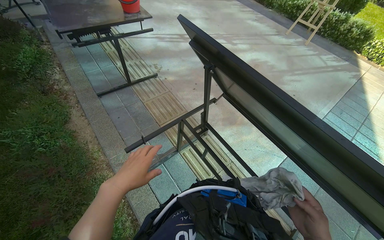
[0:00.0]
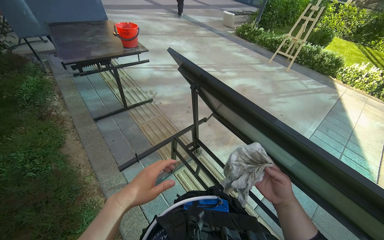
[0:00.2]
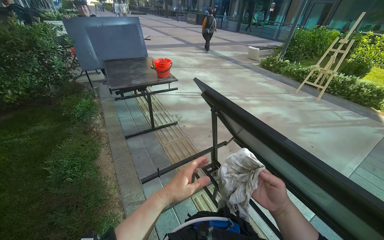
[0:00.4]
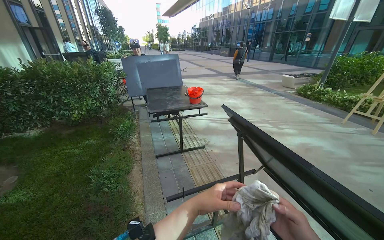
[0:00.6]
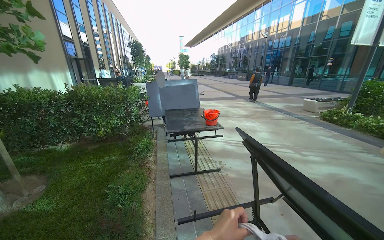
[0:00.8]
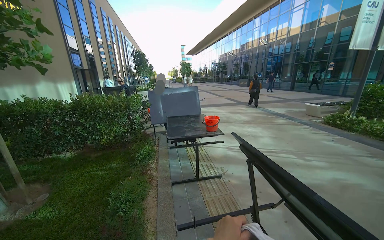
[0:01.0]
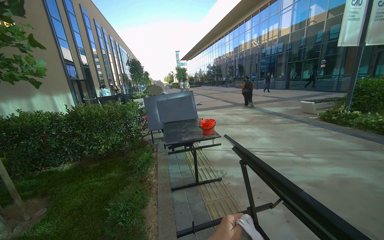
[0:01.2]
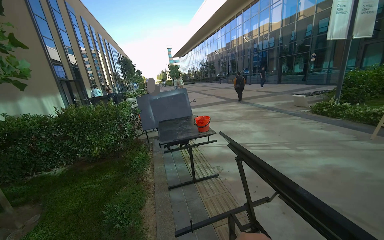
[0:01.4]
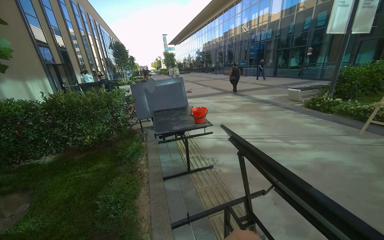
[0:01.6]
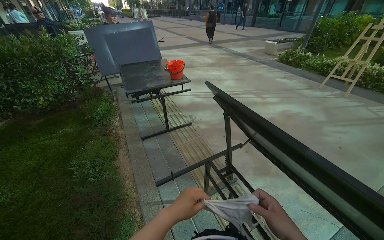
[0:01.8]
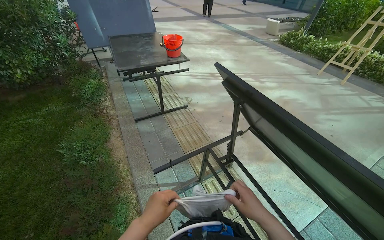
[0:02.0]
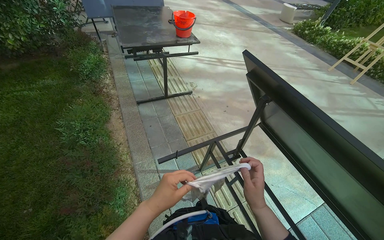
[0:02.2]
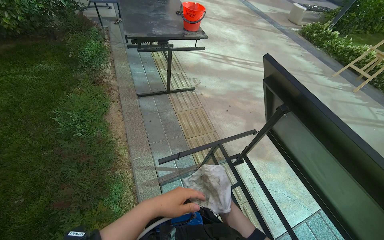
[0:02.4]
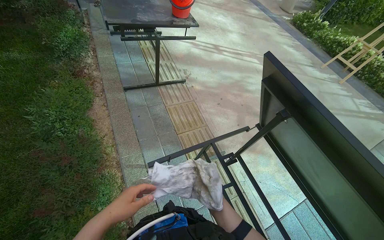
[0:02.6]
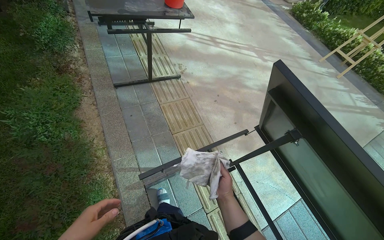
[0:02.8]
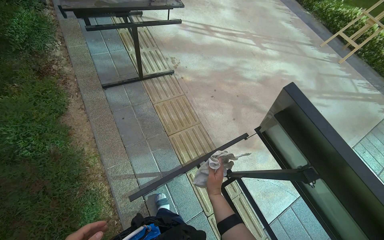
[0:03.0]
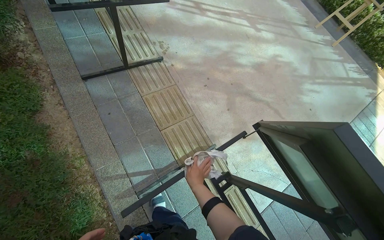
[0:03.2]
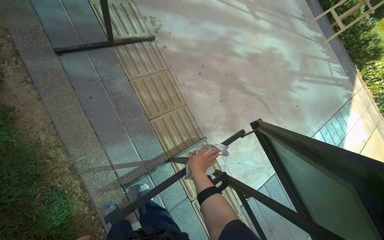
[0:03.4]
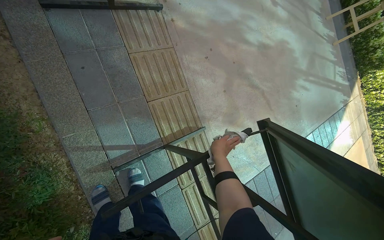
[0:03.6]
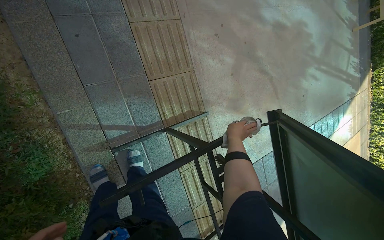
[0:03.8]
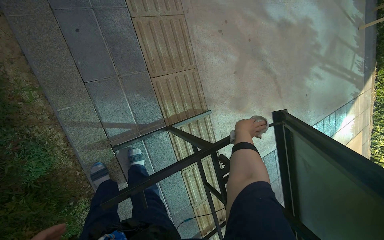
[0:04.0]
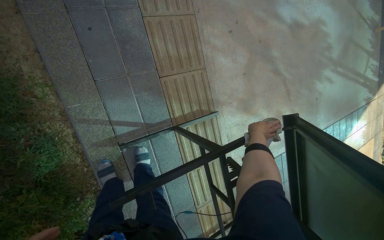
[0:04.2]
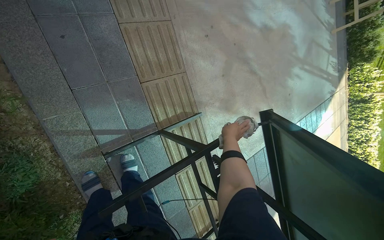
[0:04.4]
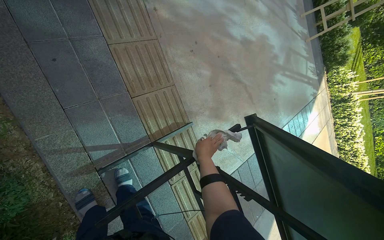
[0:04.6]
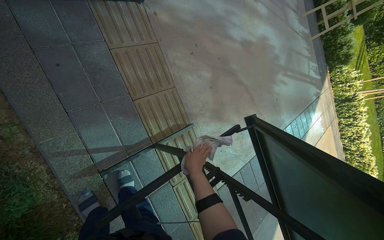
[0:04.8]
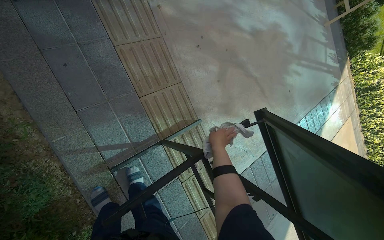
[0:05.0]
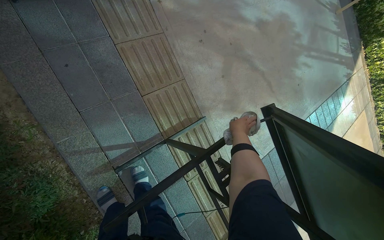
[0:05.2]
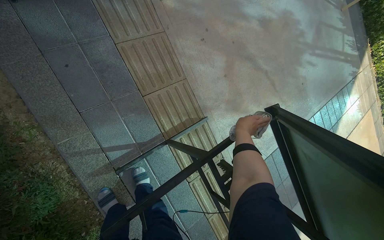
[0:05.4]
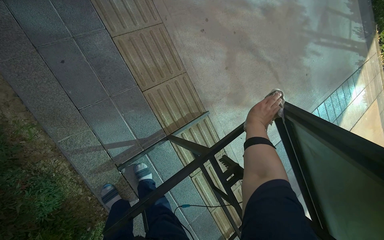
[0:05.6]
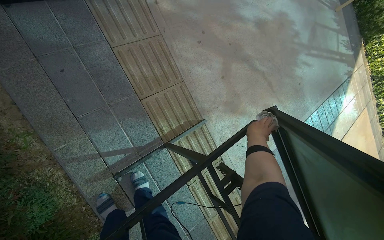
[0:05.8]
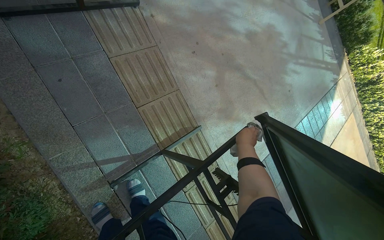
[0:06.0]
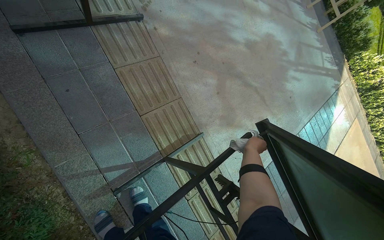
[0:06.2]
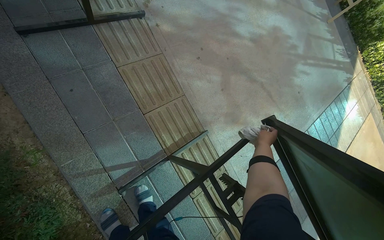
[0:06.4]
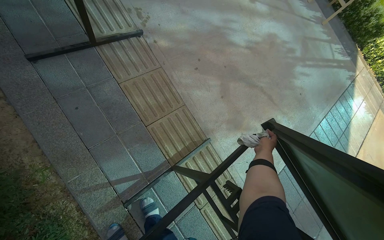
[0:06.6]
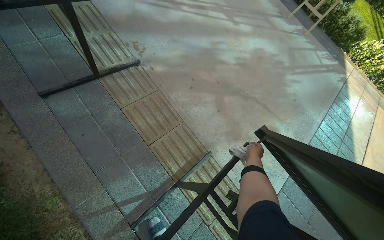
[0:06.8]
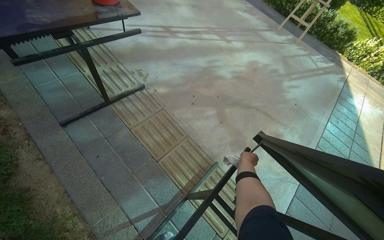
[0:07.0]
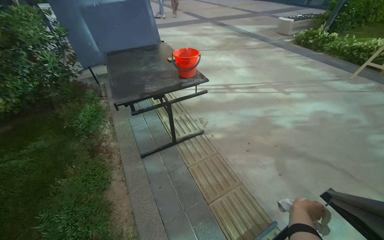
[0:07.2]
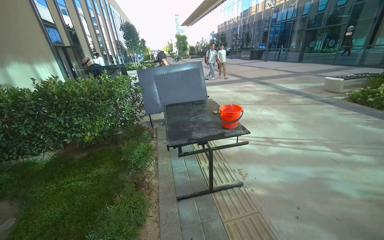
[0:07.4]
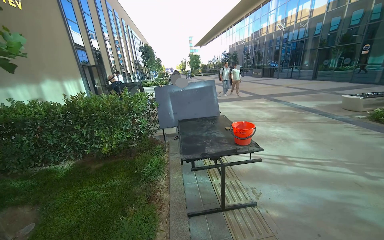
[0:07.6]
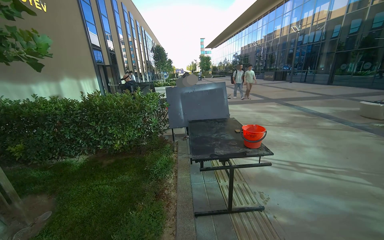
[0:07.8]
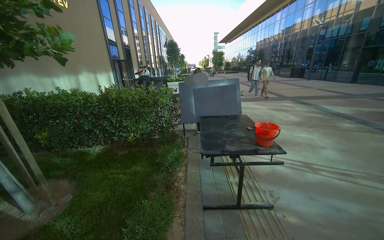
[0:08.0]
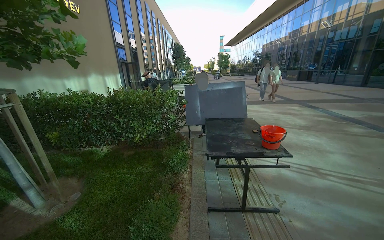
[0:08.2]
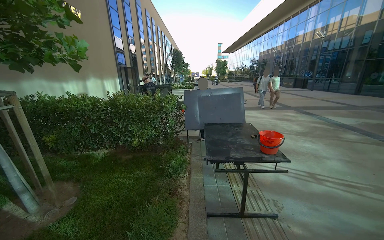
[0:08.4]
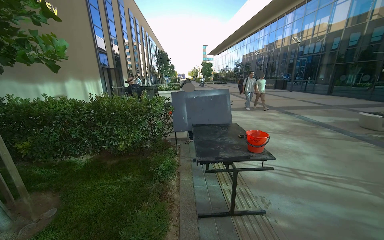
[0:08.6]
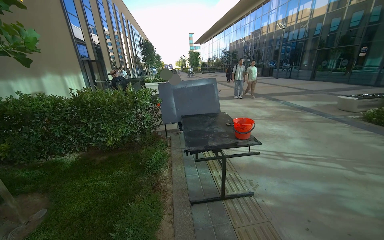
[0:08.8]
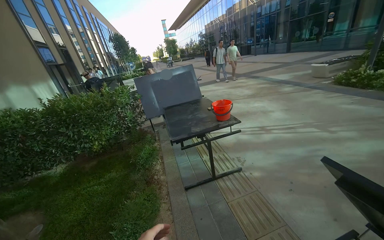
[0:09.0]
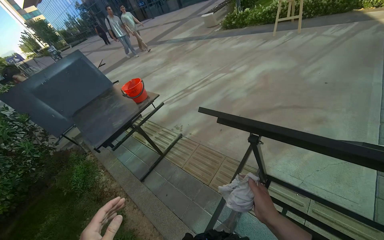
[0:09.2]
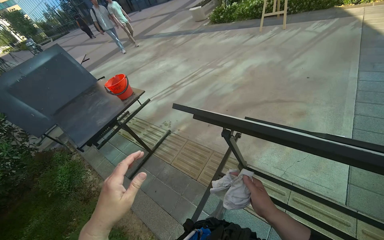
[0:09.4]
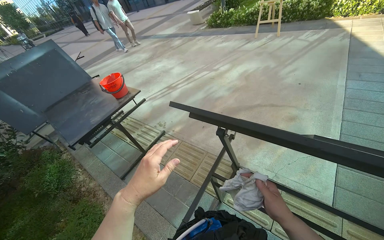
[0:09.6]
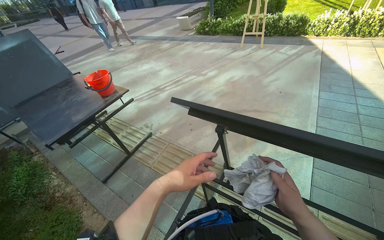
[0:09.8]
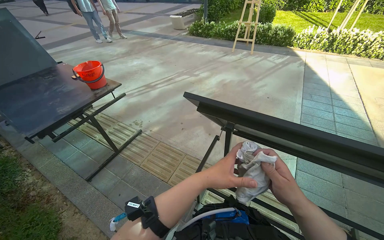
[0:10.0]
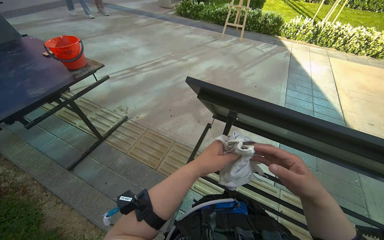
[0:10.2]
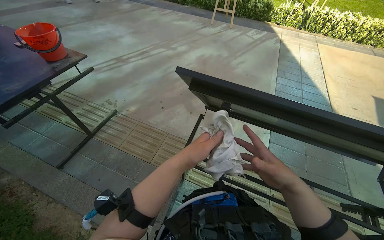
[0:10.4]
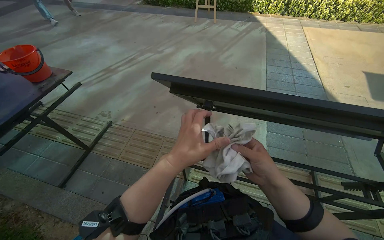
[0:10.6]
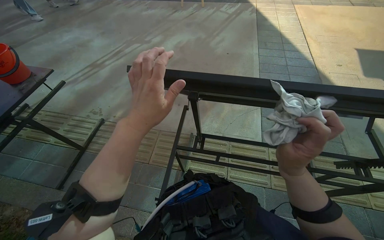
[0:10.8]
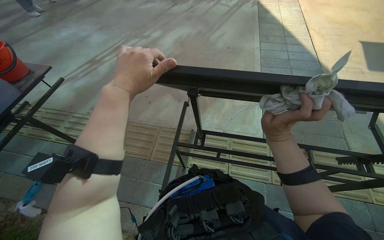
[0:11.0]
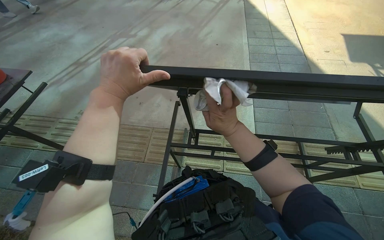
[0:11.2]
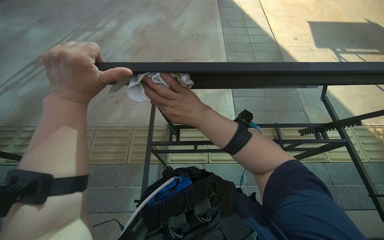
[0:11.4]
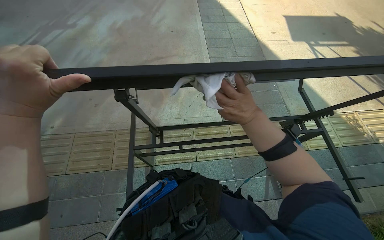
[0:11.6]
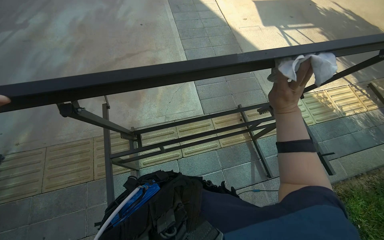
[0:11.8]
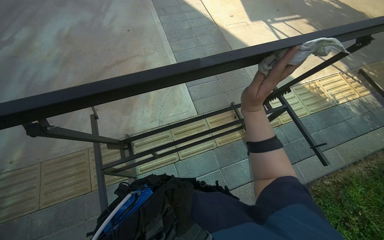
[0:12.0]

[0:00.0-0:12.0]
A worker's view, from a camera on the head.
Job: wiping surfaces.
The whole recording: Wiping table structure. The worker wipes the metal structure of a black table with a white cloth.
1.6 to 3.0 s: The head travels about 70 cm. The camera sweeps to the right, by roughly 20 degrees. The view tilts roughly 45 degrees downward.
3.0 to 4.4 s: The camera travels approximately 40 cm. The view swings approximately 15 degrees to the right. The camera pitches downward, by some 25 degrees.
4.4 to 6.0 s: The right hand travels to the left and back again, some 10 cm each way.
6.0 to 7.6 s: The head travels some 60 cm. The view swings some 50 degrees to the left. The camera pitches upward, by about 60 degrees.
9.0 to 10.4 s: The head rotates roughly 55 degrees to the right. The camera pitches downward, by some 20 degrees.
10.4 to 12.0 s: The wearer's head swings approximately 45 degrees to the right. The camera pitches downward, by approximately 15 degrees.

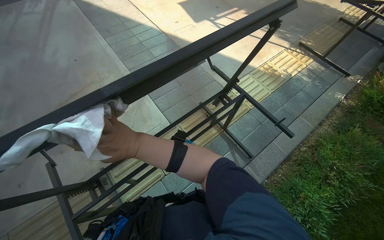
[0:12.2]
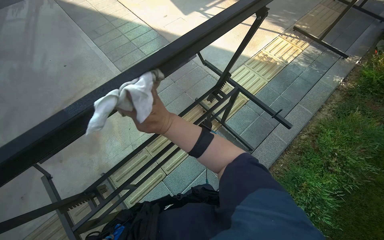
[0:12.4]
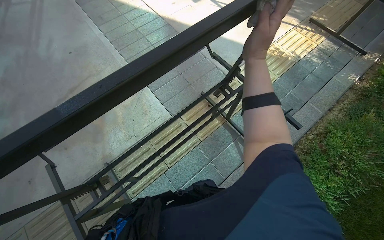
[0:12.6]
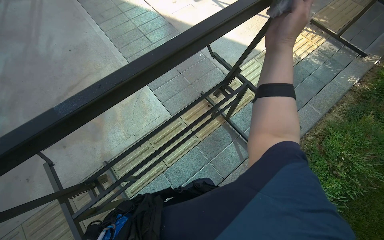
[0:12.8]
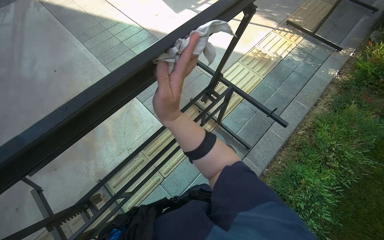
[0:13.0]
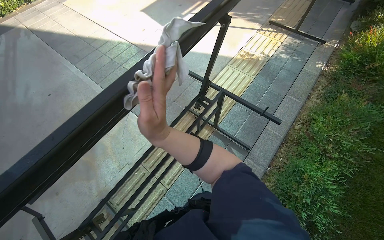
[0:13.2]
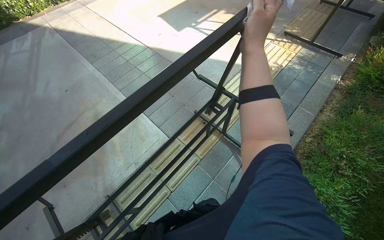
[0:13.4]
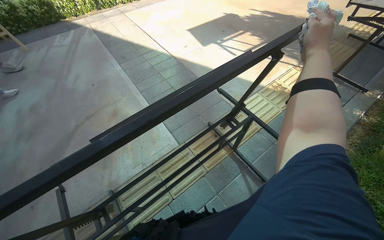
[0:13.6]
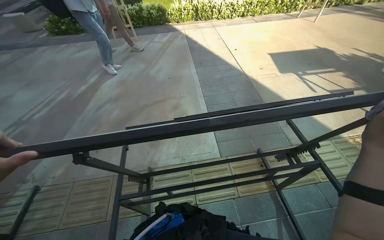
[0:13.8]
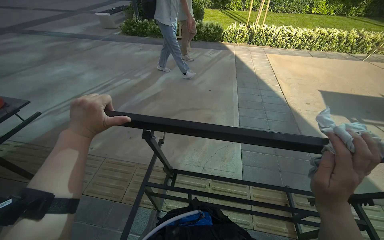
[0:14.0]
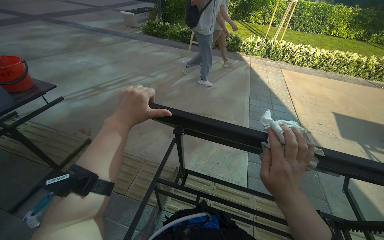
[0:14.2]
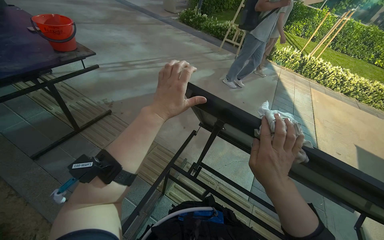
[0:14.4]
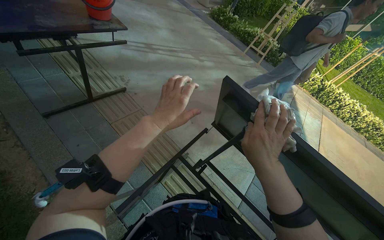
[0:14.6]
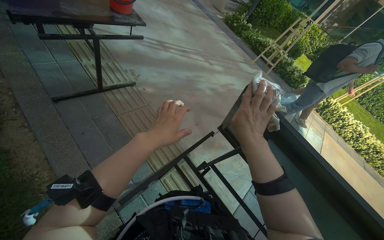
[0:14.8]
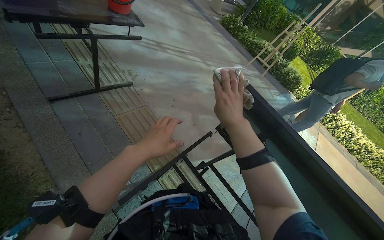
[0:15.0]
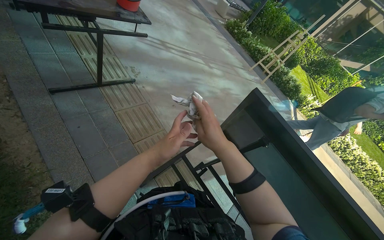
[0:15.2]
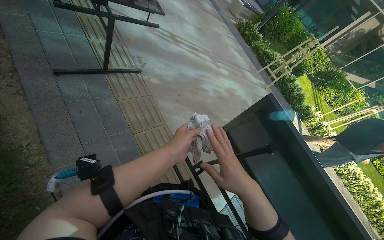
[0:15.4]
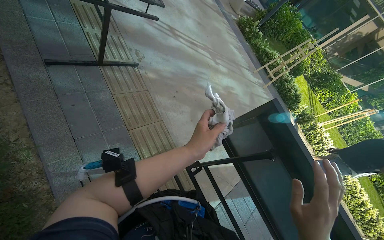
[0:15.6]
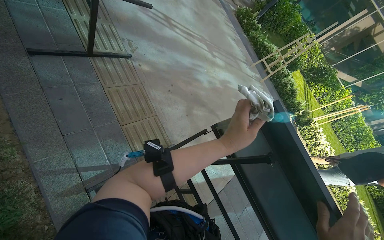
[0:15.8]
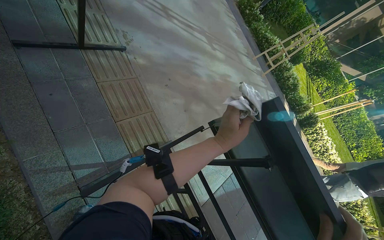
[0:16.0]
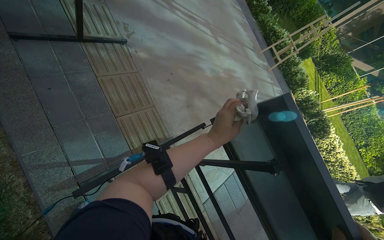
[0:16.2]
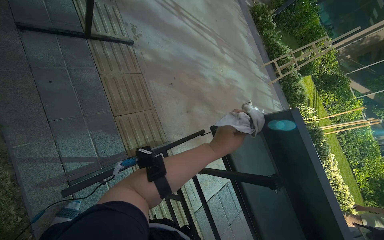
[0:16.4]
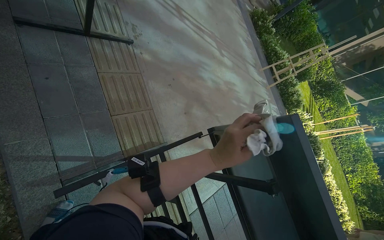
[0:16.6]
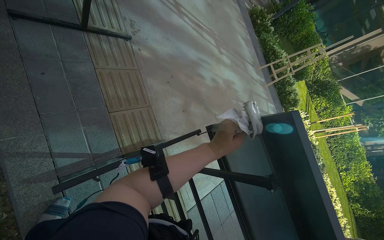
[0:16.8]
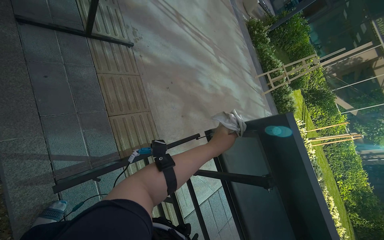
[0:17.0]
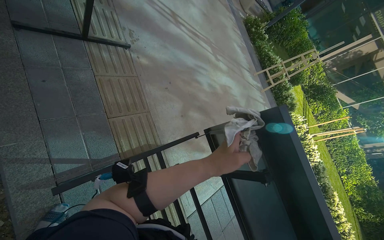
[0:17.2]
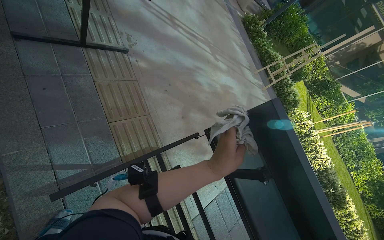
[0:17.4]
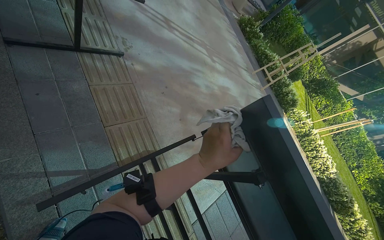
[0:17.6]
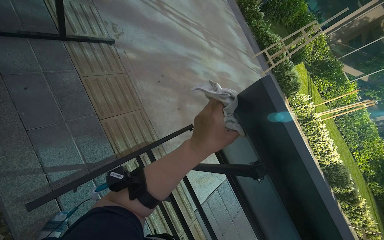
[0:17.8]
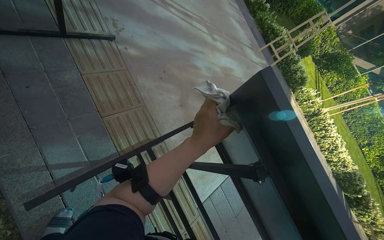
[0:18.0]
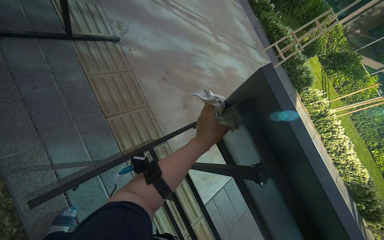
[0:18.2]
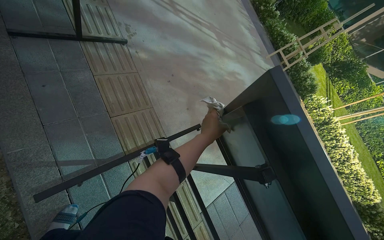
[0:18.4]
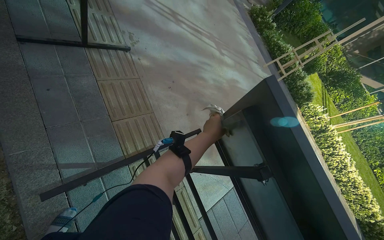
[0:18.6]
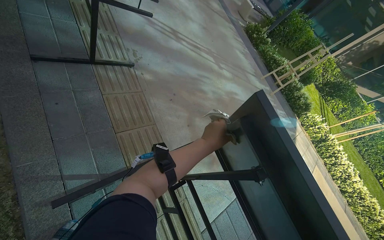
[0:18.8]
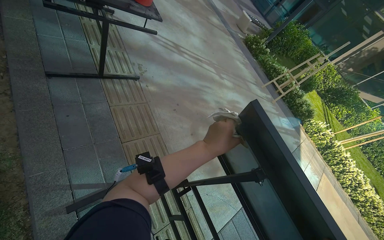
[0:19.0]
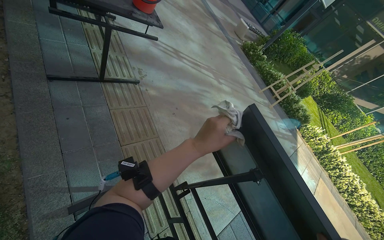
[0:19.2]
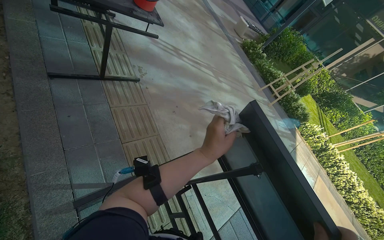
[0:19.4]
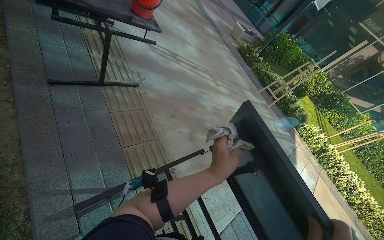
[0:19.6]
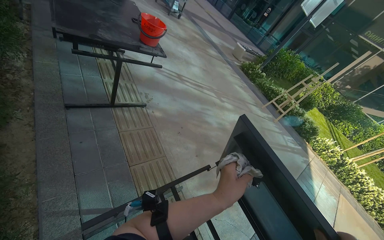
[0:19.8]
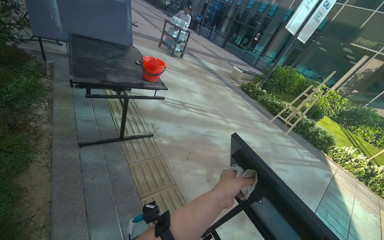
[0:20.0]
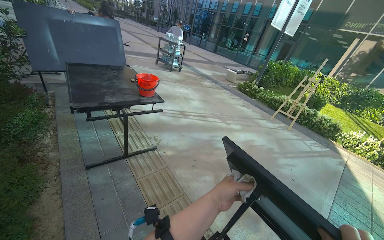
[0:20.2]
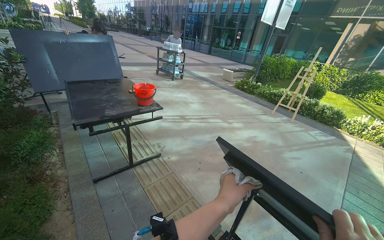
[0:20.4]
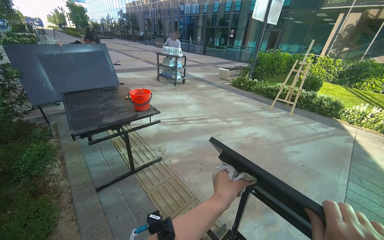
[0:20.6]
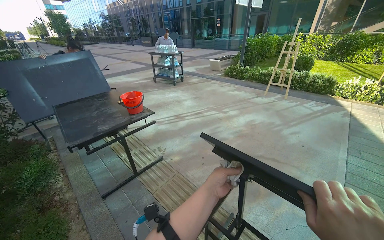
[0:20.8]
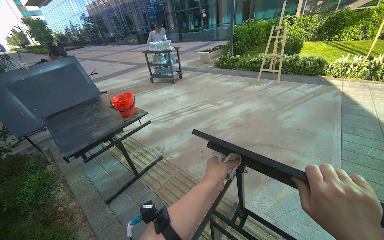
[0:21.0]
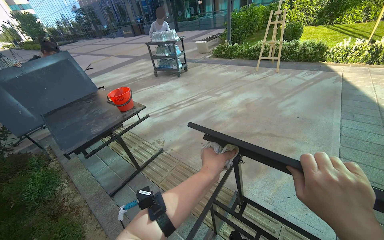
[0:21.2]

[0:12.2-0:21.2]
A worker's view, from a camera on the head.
Job: wiping surfaces.
The whole recording: Wiping table structure. The worker wipes the metal structure of a black table with a white cloth.
12.2 to 13.8 s: The wearer's head swings about 30 degrees to the left.
13.8 to 15.2 s: The camera is carried roughly 50 cm. The head rotates approximately 65 degrees to the left.
15.2 to 16.6 s: The left hand heads to the right, covering some 20 cm.
18.2 to 19.8 s: The wearer looks roughly 20 degrees further upward. The left hand reaches approximately 5 cm farther from the camera, then returns.
19.8 to 21.2 s: The scene turns roughly 40 degrees counterclockwise in the picture.
